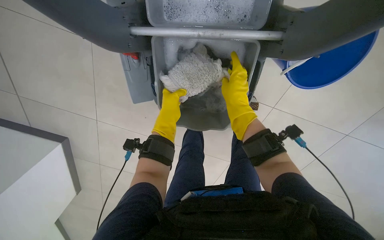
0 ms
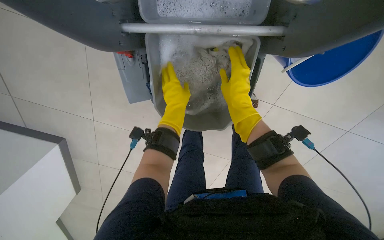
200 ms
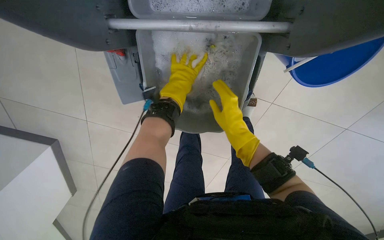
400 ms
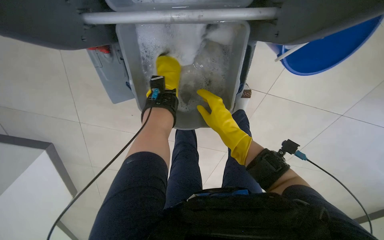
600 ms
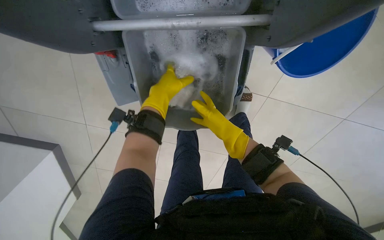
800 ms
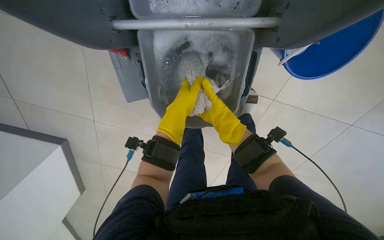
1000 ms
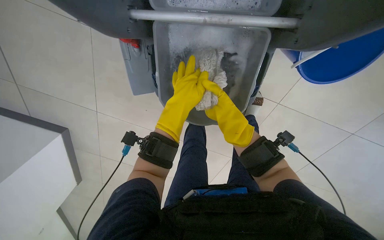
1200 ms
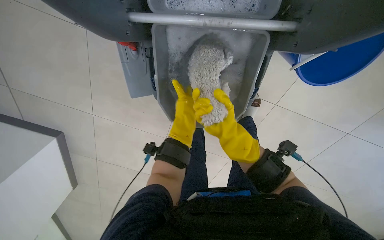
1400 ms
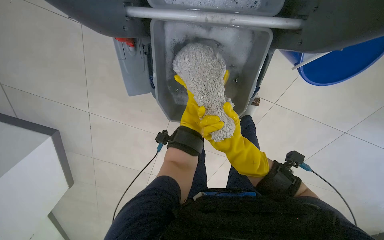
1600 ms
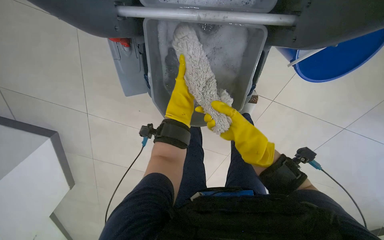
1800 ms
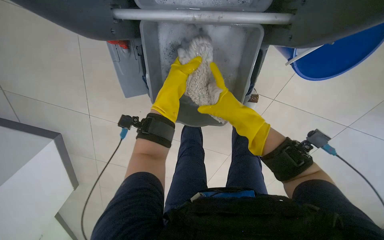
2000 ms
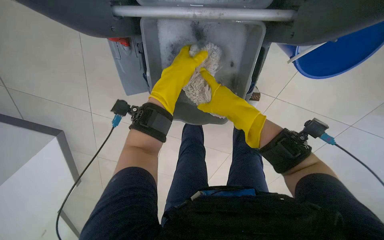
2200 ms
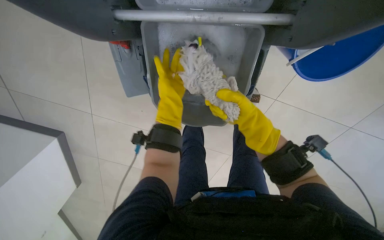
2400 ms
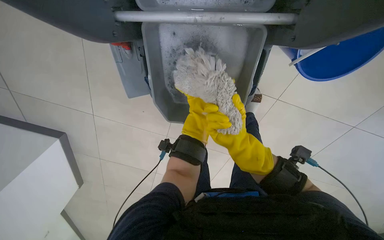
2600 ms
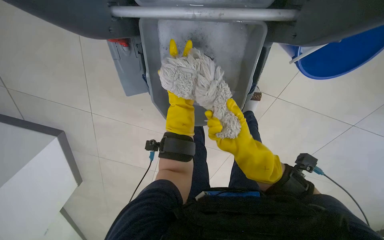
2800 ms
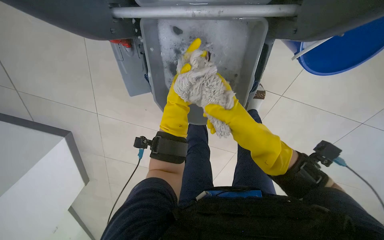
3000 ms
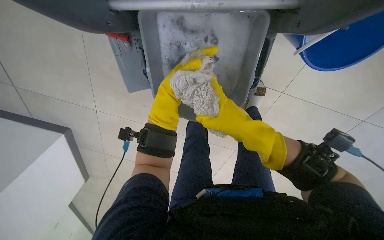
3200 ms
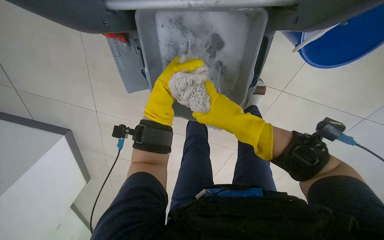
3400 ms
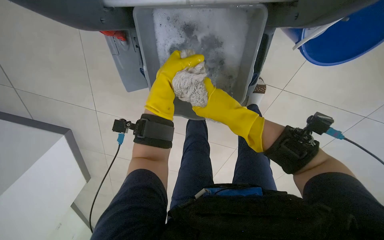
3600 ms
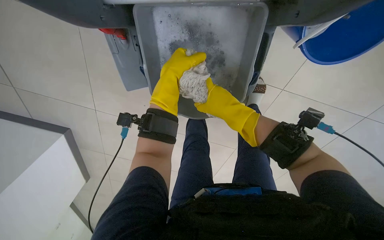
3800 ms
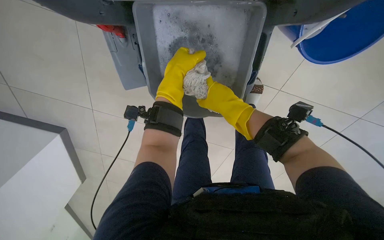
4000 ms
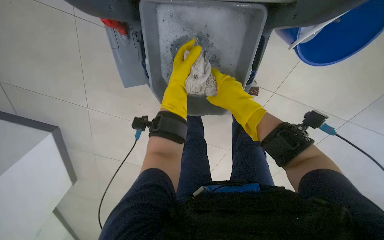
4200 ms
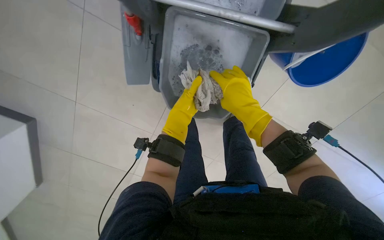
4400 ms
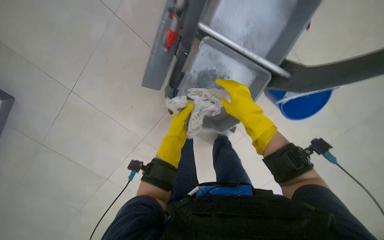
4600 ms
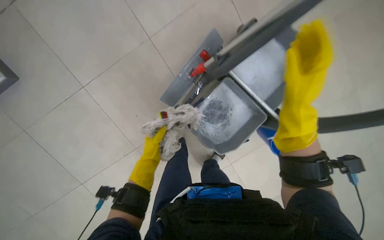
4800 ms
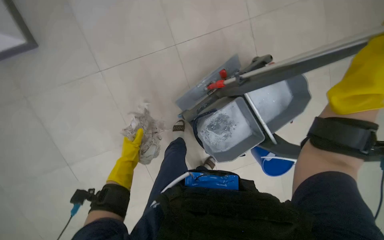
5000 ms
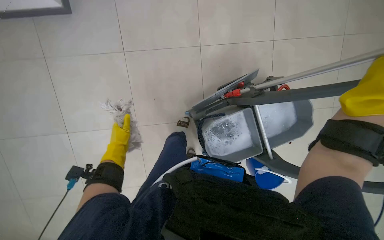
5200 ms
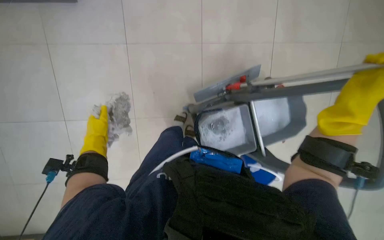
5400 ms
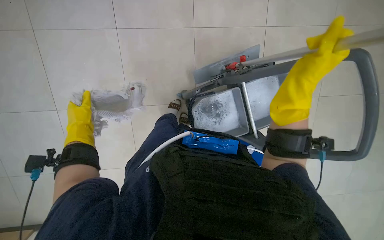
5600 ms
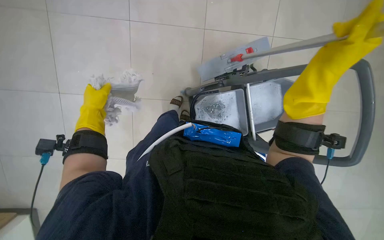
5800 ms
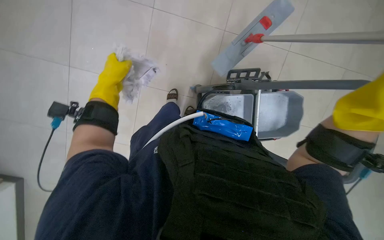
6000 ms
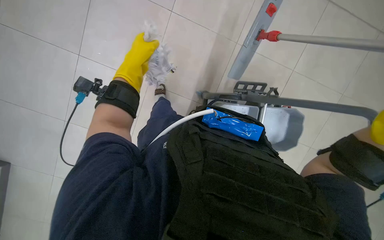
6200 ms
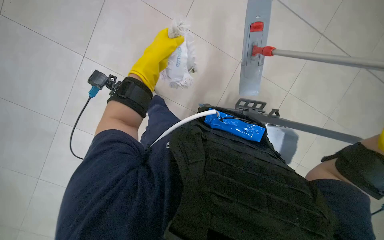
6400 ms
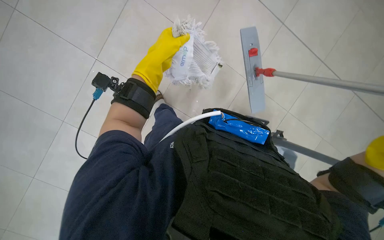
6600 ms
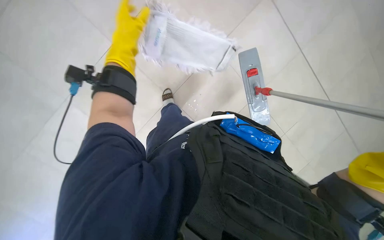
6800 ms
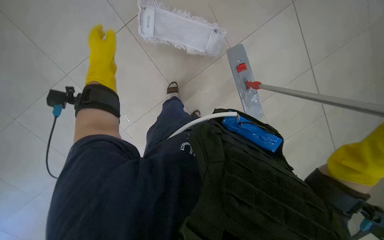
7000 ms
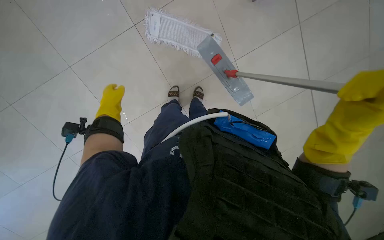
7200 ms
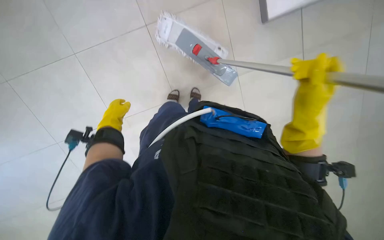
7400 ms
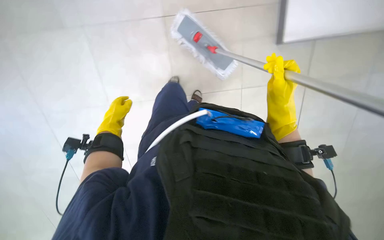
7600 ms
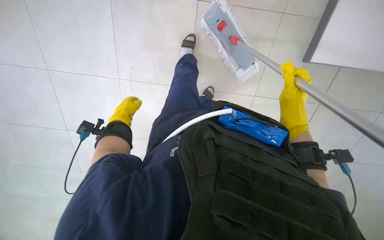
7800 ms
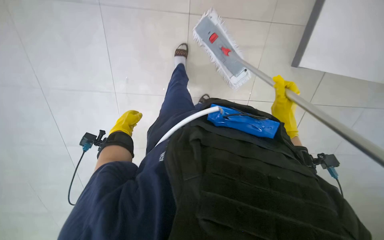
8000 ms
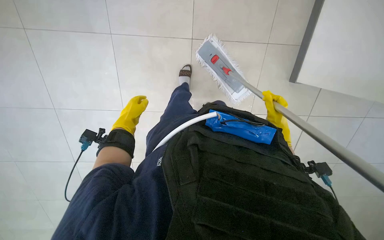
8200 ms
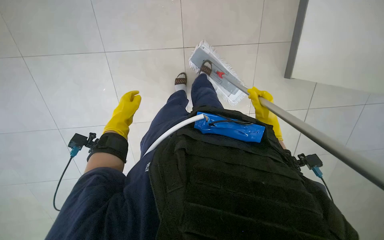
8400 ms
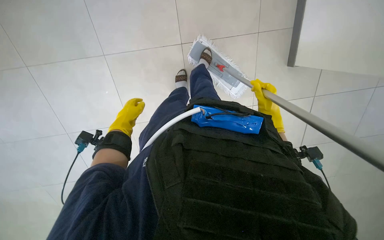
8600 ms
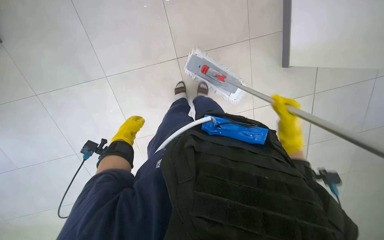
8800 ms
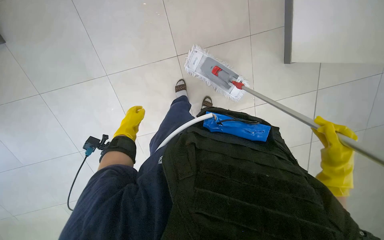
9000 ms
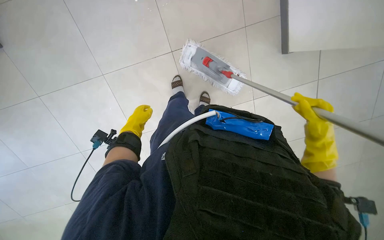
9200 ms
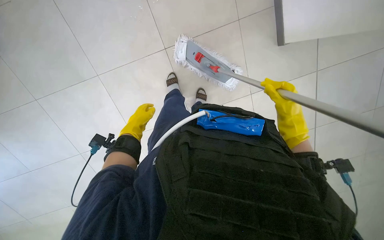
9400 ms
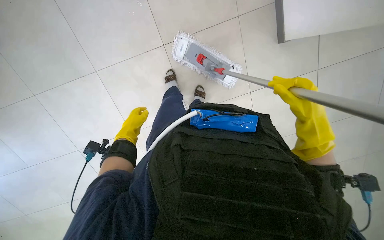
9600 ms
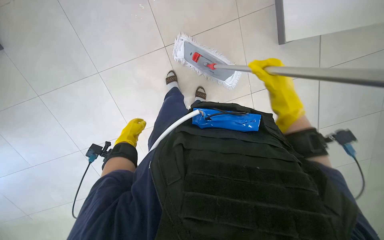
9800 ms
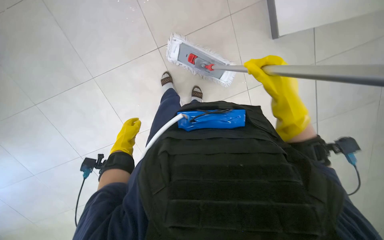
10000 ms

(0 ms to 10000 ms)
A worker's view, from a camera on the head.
Job: preparing cleaning supplies.
The whole recording: Preparing mop for cleaning. The worker wets and wrings the mop, and attaches a fresh mop head.
0 ms - 1400 ms: The left hand reaches approximately 15 cm nearer to the camera, then returns. Meanwhile the right hand heads down the picture, covering about 10 cm.
1400 ms - 2800 ms: The left hand reaches about 15 cm nearer to the camera, then returns.
2800 ms - 4200 ms: Both hands travel together up the picture, some 10 cm.
4200 ms - 5800 ms: The view swings some 25 degrees to the right. The scene turns about 45 degrees clockwise in the picture.
8600 ms - 10000 ms: The right hand moves nearer and farther over roughly 25 cm, changing direction 2 times.

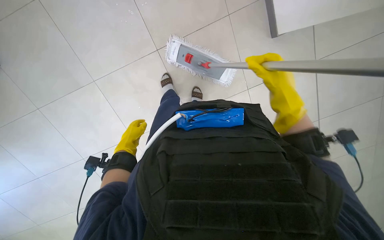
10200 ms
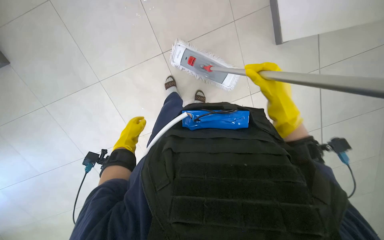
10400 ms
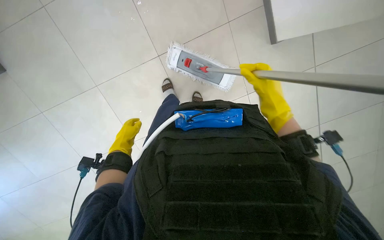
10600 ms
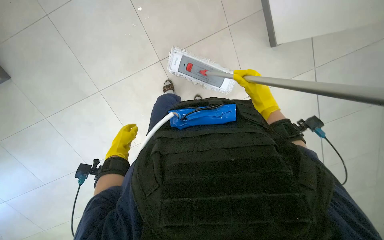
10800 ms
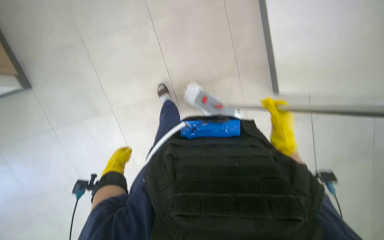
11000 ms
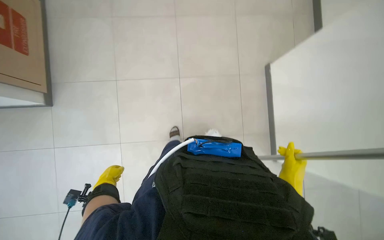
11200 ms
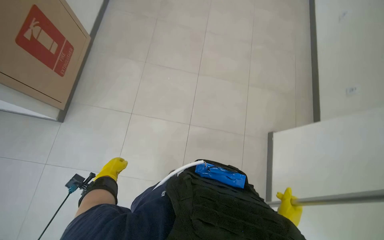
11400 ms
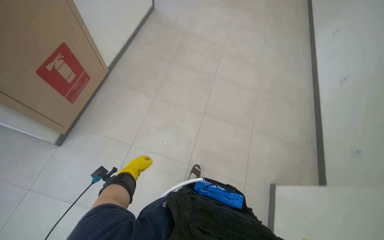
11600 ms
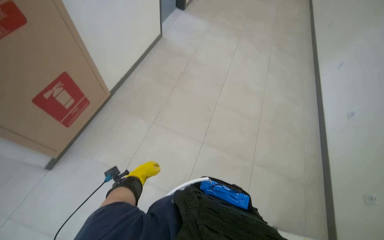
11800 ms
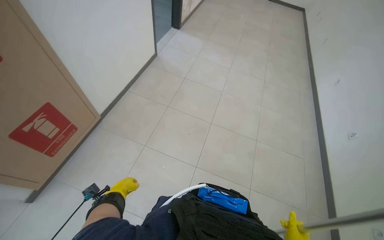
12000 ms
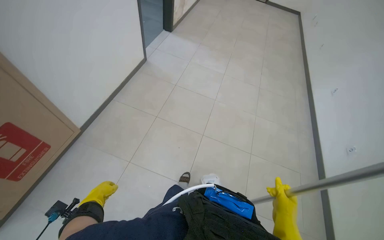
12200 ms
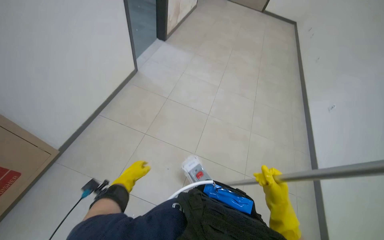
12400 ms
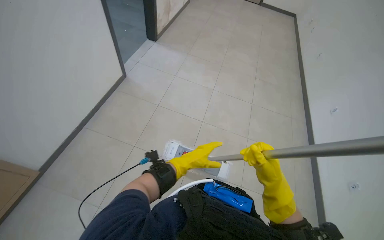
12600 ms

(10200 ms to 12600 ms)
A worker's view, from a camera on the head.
Job: preparing cleaning supplies.
The whole recording: Preparing mop for cleaning. The worker wets and wrings the mop, and attaches a fresh mop head.
10200 ms - 11400 ms: The view tips upward by some 35 degrees.

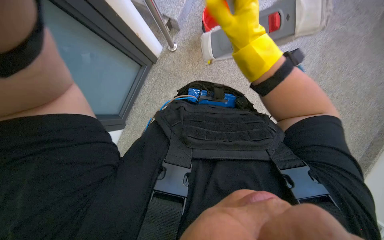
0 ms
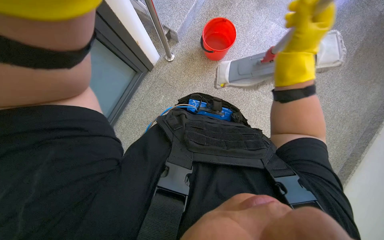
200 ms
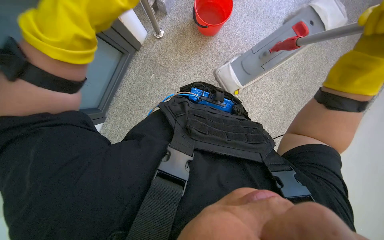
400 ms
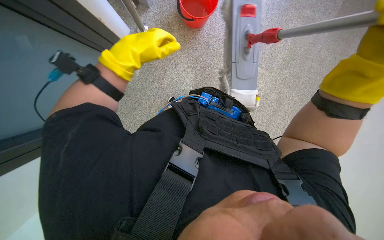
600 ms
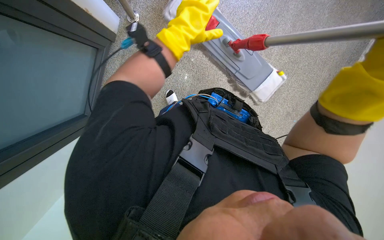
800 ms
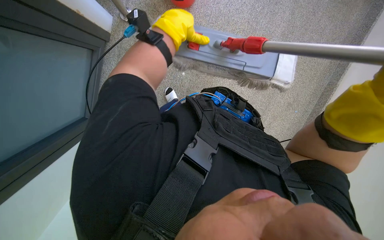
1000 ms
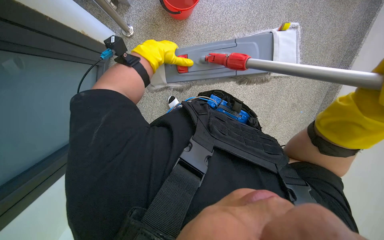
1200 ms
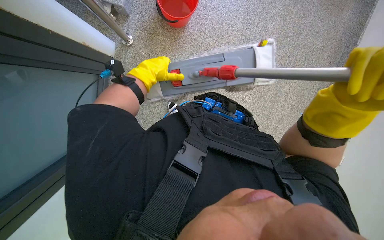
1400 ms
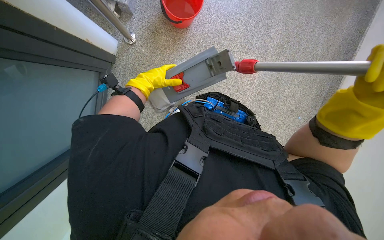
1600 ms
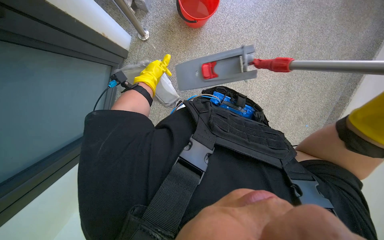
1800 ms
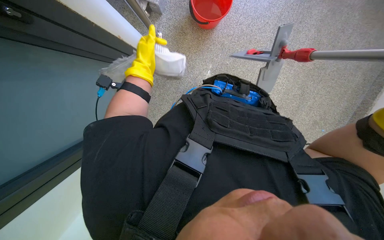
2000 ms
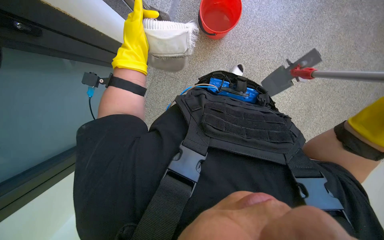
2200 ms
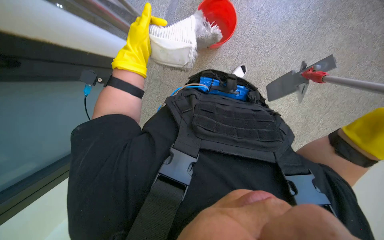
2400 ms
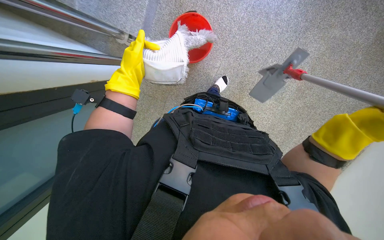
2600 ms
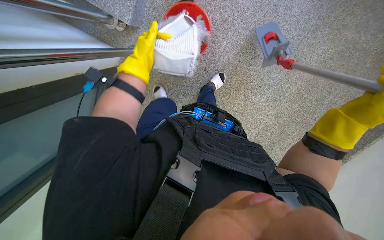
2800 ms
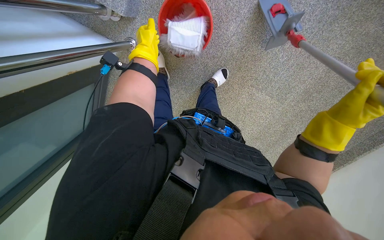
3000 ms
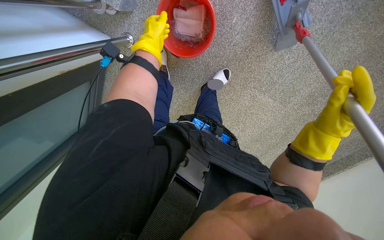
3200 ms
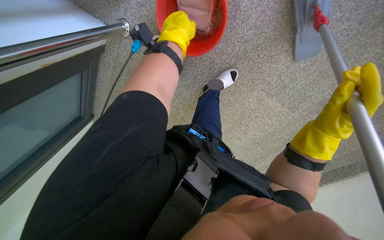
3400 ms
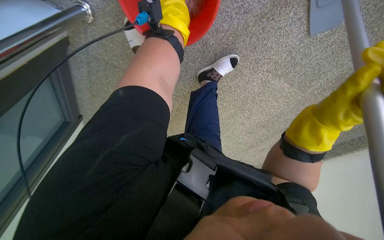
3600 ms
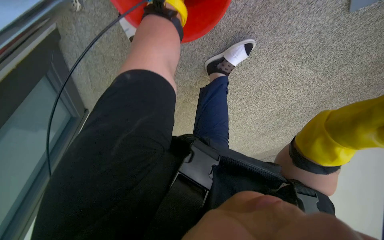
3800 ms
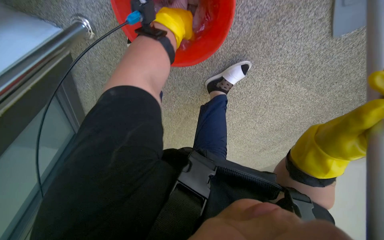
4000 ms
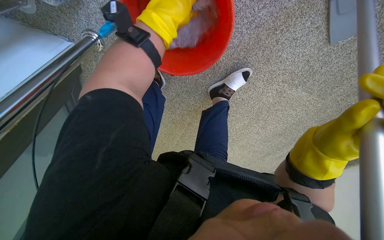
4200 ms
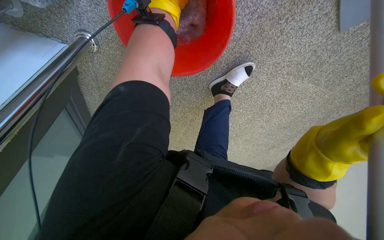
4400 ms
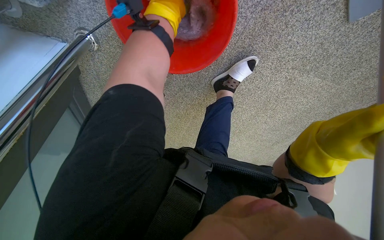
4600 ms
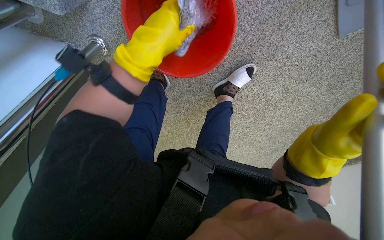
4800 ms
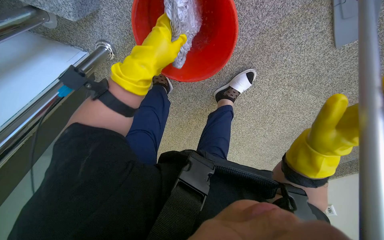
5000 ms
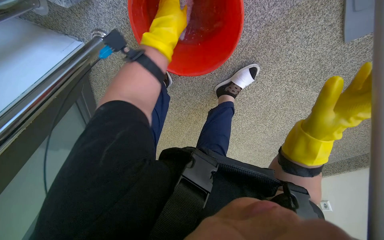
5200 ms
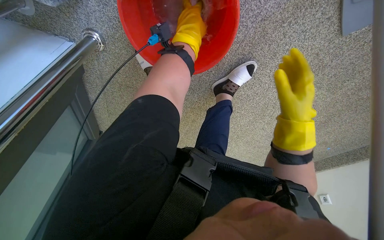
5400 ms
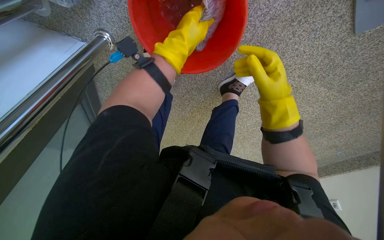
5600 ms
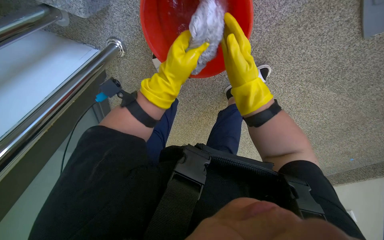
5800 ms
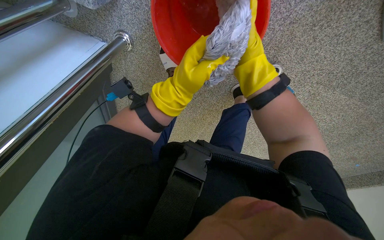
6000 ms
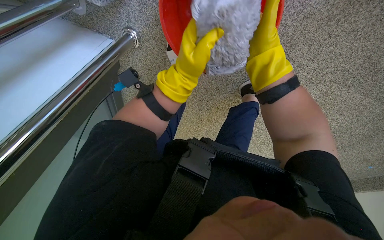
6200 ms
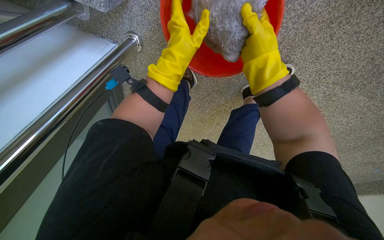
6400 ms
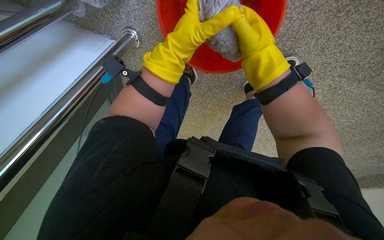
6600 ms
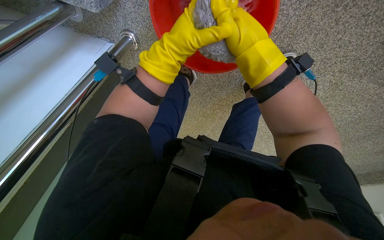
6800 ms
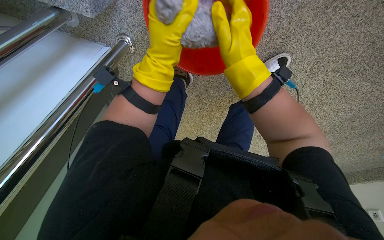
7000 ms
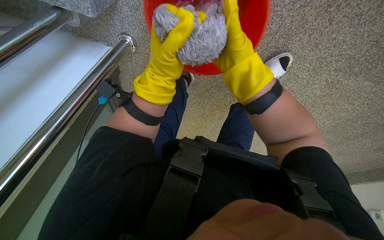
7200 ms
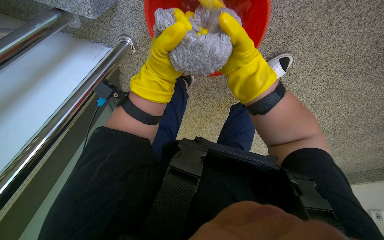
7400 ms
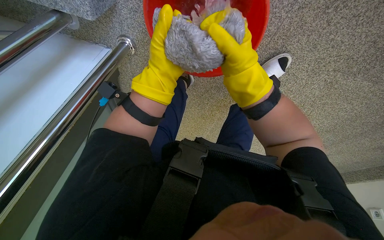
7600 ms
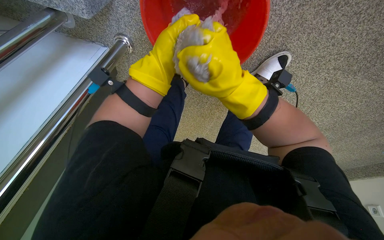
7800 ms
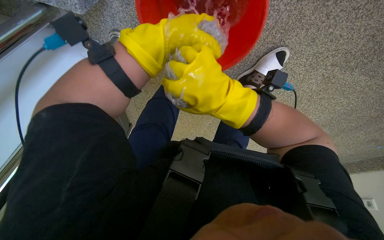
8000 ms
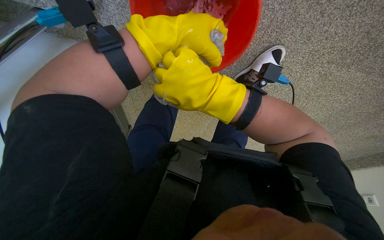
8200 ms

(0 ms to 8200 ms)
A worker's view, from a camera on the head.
Job: mopping floor.
The whole recording: Preparing and mopping floor. The worker prepares the mop and then mops the floor.
1600 ms - 3200 ms: The left hand heads up the picture, covering about 15 cm.
3200 ms - 5000 ms: The camera travels some 90 cm. The view tips downward by approximately 20 degrees.
5000 ms - 6600 ms: The right hand shifts roughly 35 cm up the picture, to the left and farther from the camera. Meanwhile the left hand goes up and down the picture, approximately 15 cm each way, reversing 2 times.
6600 ms - 8200 ms: The right hand moves down the picture and to the left, some 15 cm.
